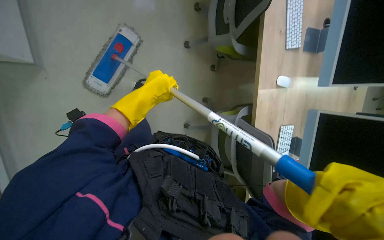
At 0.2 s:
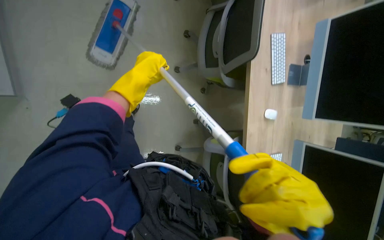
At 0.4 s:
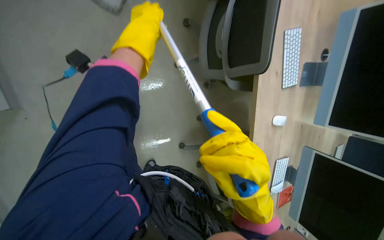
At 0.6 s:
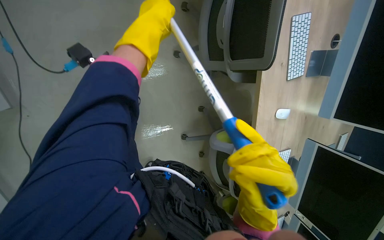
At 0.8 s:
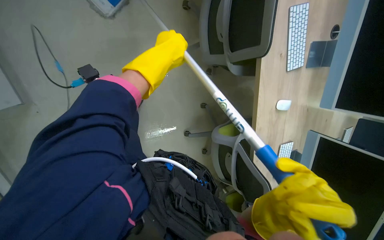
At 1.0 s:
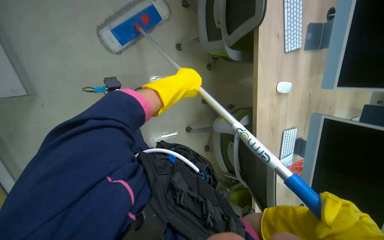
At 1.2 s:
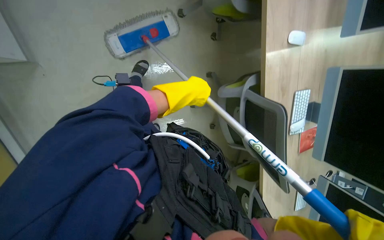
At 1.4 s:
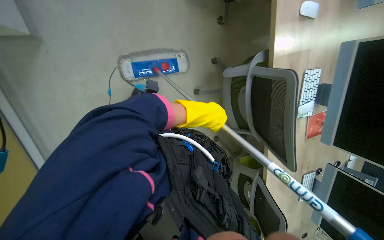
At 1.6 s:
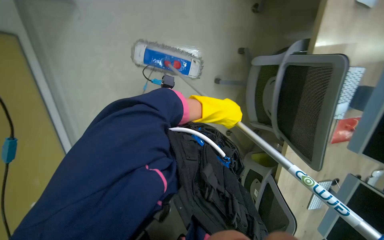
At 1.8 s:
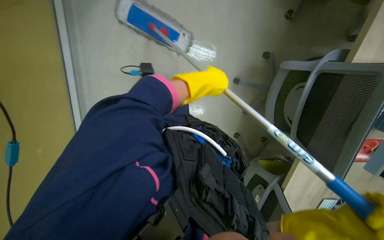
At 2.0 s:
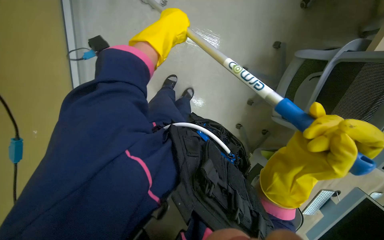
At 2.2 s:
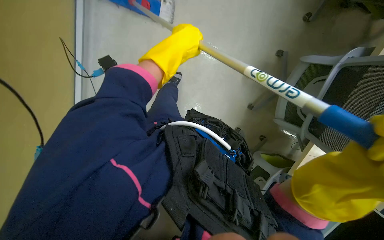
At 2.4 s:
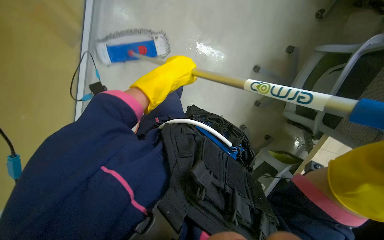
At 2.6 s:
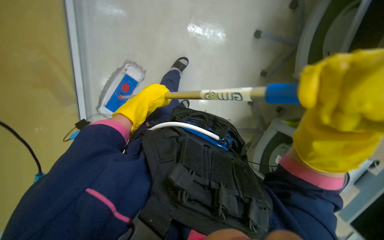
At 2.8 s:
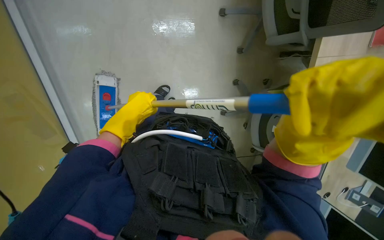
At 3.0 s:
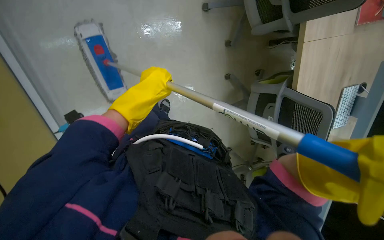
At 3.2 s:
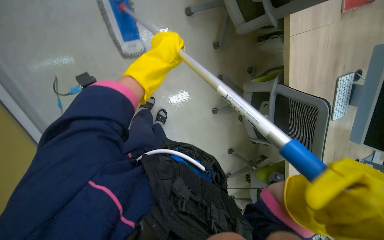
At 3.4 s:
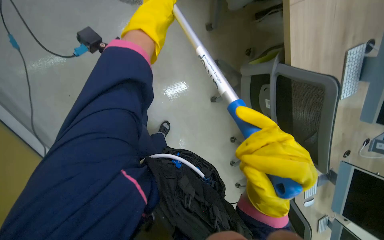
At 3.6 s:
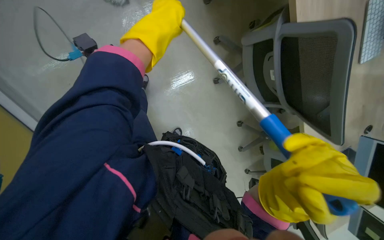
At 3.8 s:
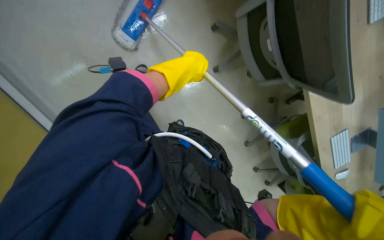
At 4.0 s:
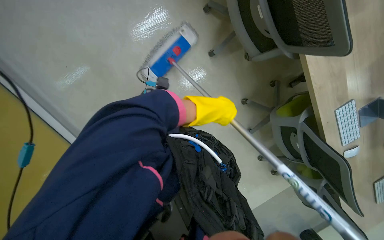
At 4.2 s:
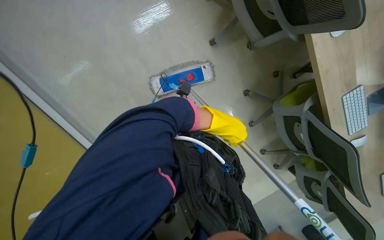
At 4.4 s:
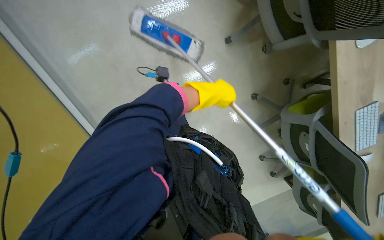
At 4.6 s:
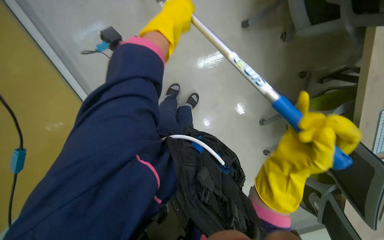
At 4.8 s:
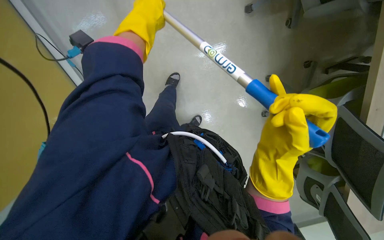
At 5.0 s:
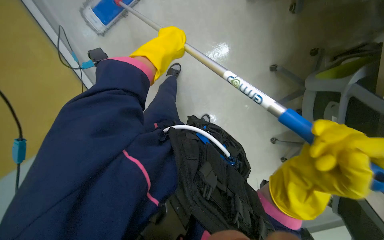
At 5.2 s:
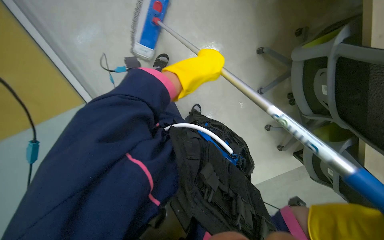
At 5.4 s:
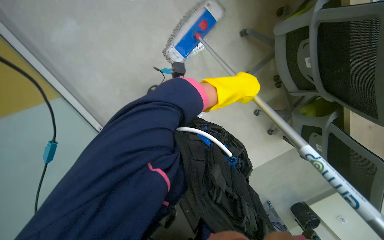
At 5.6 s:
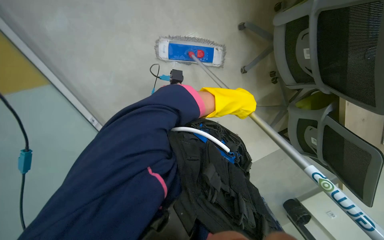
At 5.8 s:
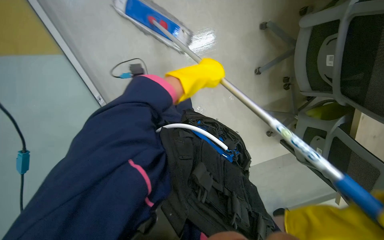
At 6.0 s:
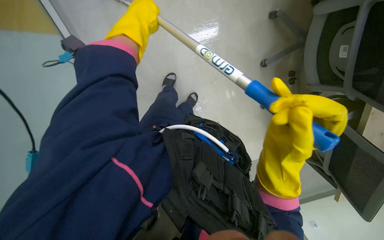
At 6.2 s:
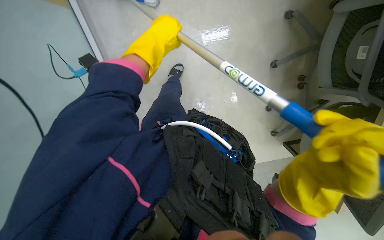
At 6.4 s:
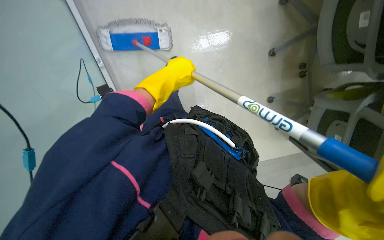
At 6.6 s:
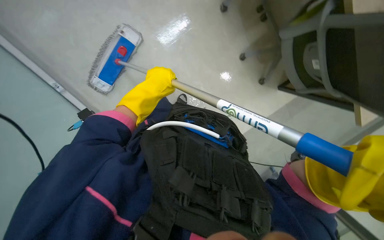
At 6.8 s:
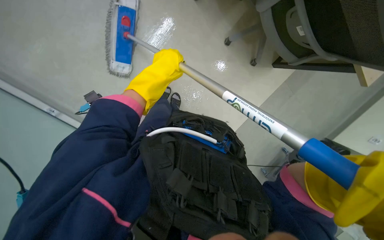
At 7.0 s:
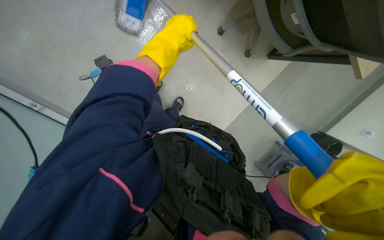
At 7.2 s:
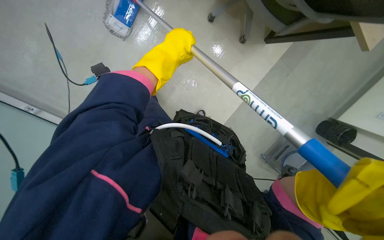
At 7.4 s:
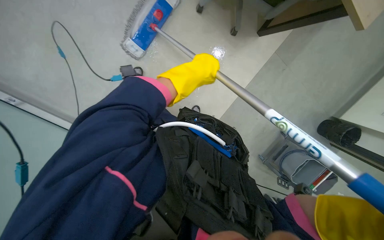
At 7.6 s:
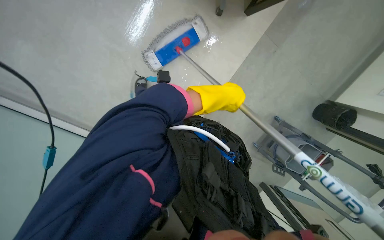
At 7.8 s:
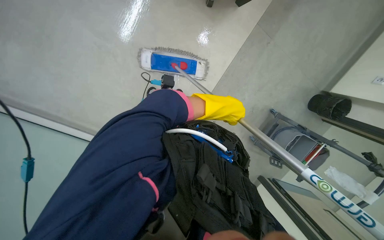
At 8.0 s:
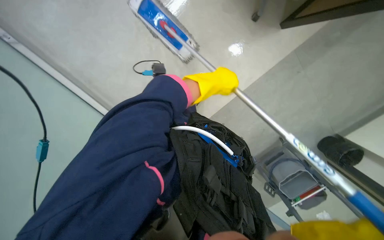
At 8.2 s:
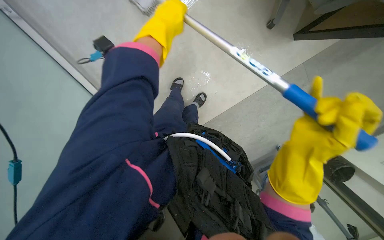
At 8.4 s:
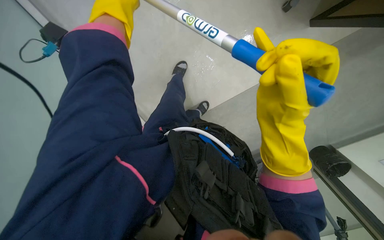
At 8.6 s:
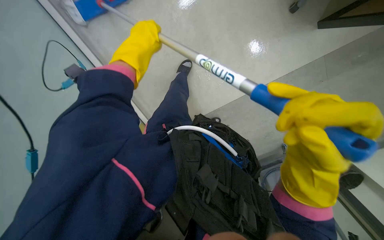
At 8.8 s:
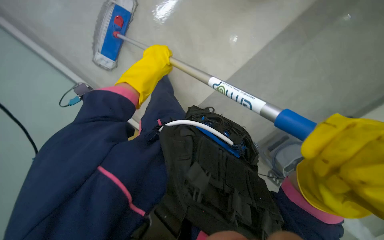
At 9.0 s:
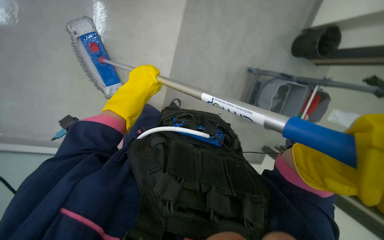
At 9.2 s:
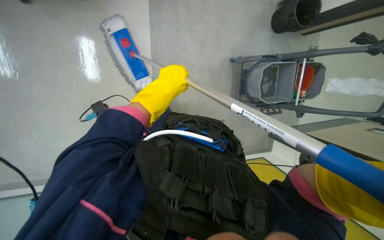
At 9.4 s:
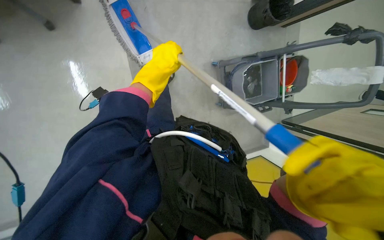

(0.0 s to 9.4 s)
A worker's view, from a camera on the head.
Job: mopping floor.
The whole recording: Mopping office floor and moving chairs. The worker mops the office floor, repeatedly moving chairs to clean the area underneath them.
0.0 s - 1.6 s: The view tilts about 15 degrees downward. The left hand is displaced to the right by roughly 15 cm.
4.8 s - 6.2 s: The view tilts some 15 degrees downward. The left hand travels to the right and back again, approximately 20 cm each way.
6.2 s - 7.8 s: The left hand is displaced to the right, down the picture and farther from the camera by some 50 cm.

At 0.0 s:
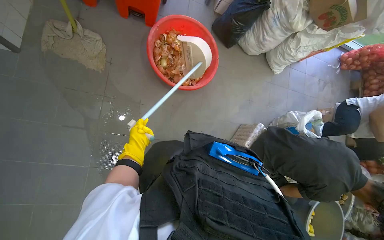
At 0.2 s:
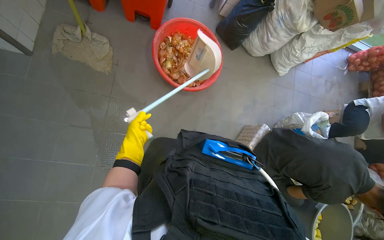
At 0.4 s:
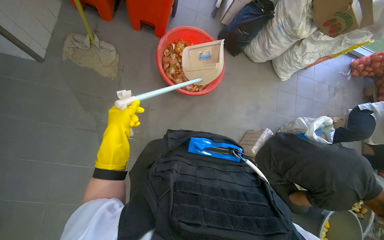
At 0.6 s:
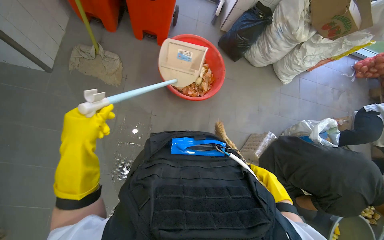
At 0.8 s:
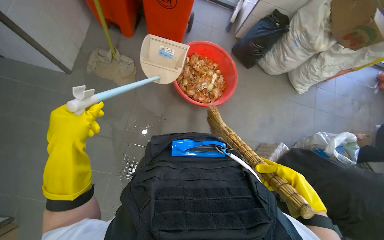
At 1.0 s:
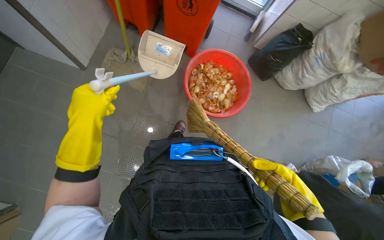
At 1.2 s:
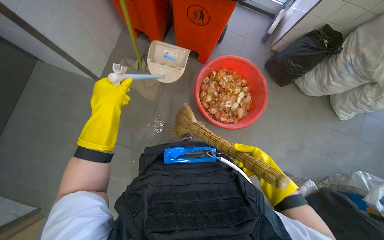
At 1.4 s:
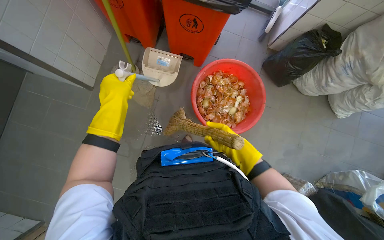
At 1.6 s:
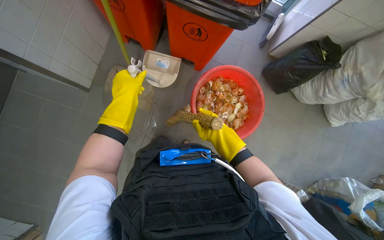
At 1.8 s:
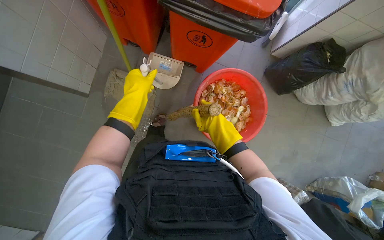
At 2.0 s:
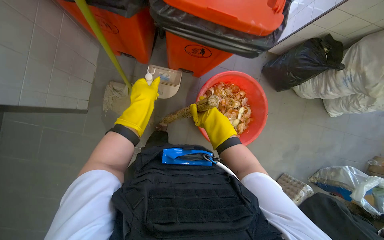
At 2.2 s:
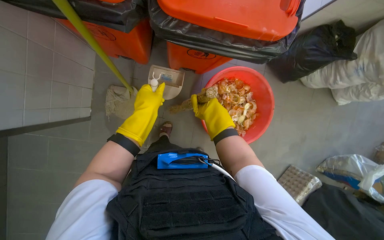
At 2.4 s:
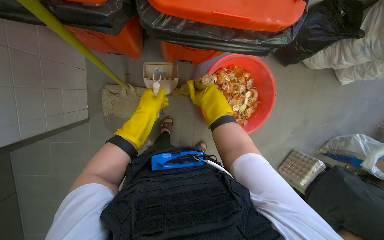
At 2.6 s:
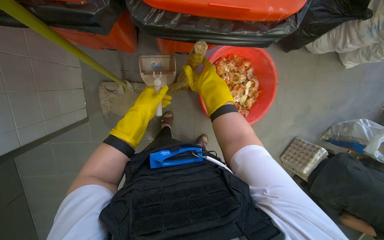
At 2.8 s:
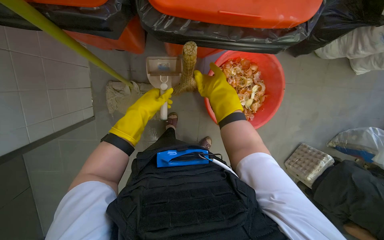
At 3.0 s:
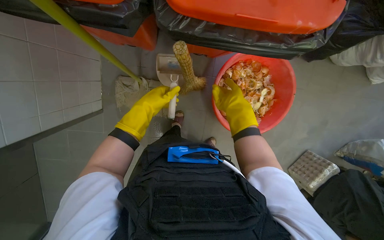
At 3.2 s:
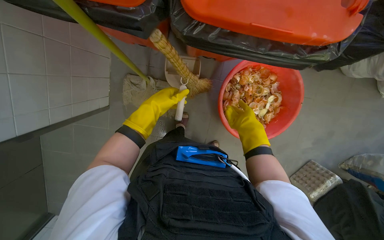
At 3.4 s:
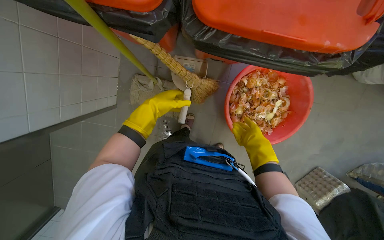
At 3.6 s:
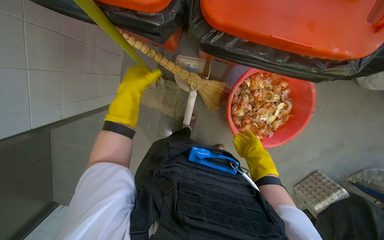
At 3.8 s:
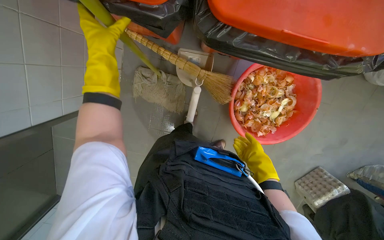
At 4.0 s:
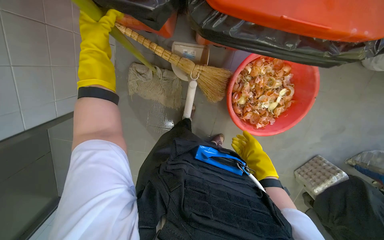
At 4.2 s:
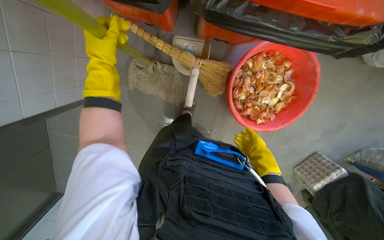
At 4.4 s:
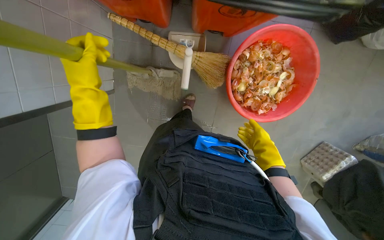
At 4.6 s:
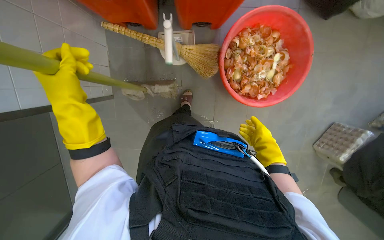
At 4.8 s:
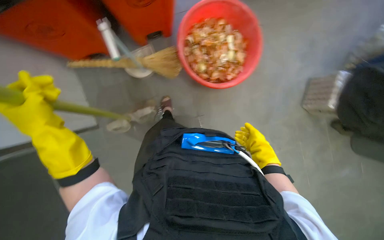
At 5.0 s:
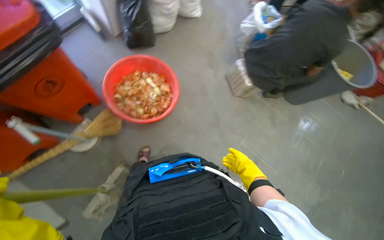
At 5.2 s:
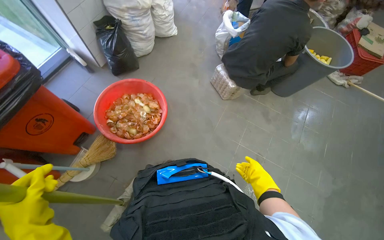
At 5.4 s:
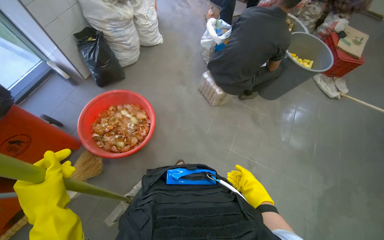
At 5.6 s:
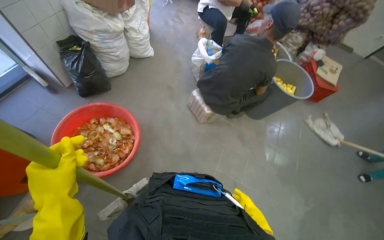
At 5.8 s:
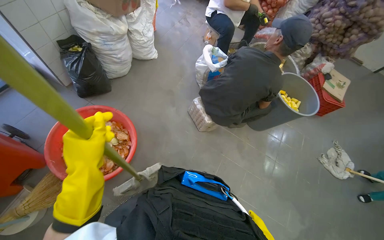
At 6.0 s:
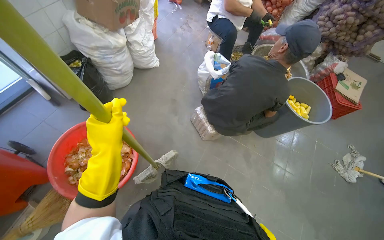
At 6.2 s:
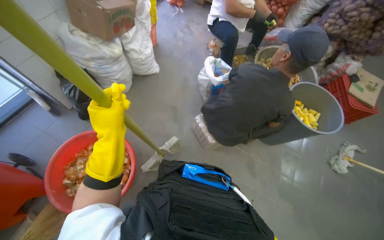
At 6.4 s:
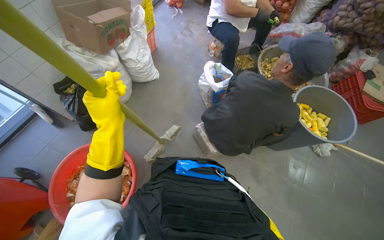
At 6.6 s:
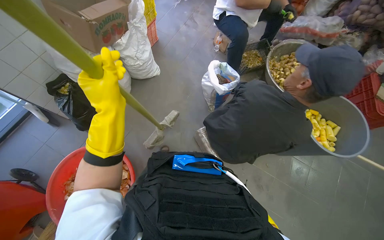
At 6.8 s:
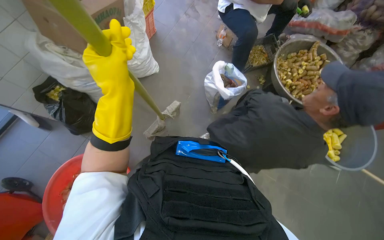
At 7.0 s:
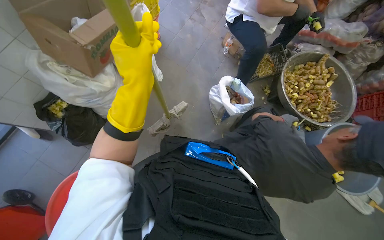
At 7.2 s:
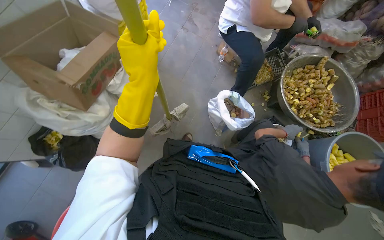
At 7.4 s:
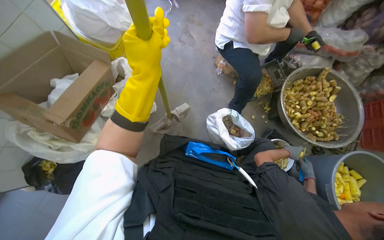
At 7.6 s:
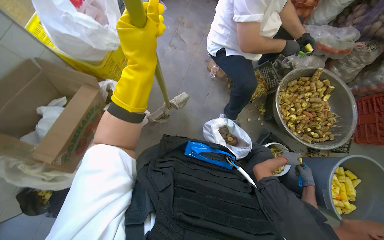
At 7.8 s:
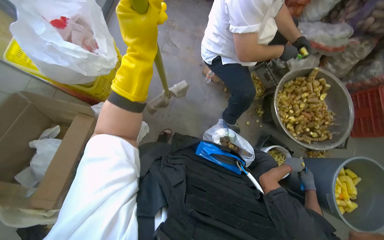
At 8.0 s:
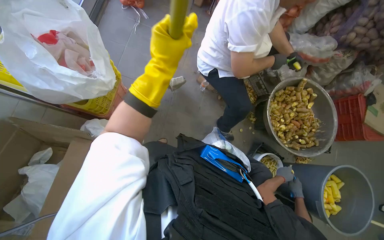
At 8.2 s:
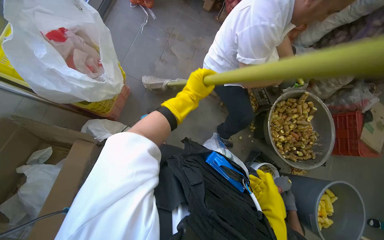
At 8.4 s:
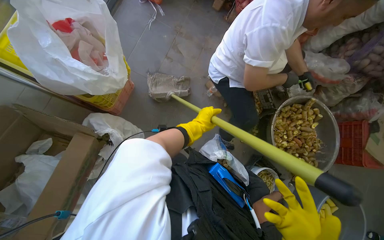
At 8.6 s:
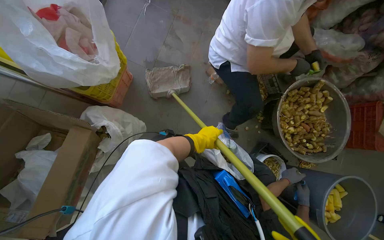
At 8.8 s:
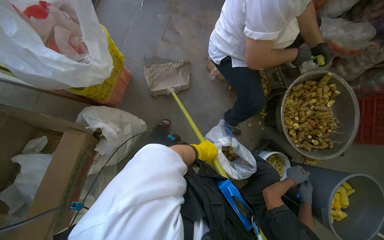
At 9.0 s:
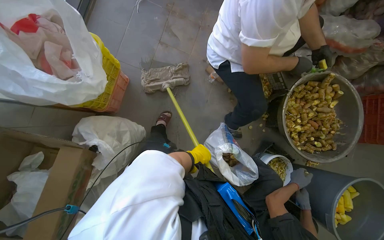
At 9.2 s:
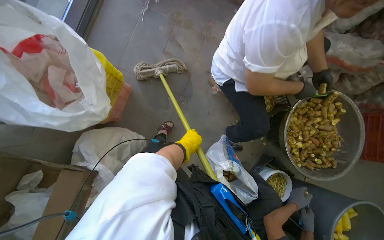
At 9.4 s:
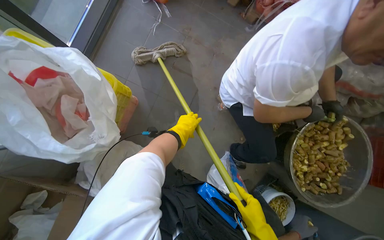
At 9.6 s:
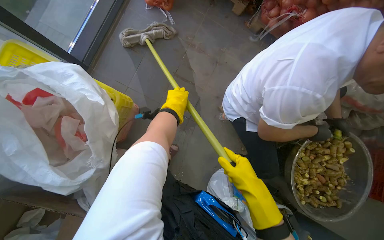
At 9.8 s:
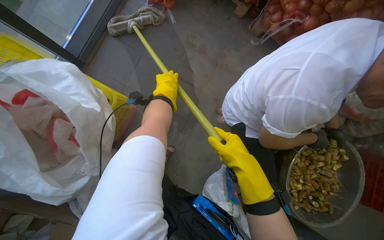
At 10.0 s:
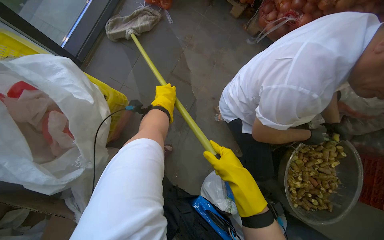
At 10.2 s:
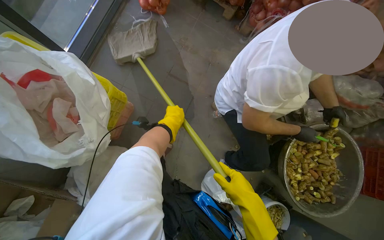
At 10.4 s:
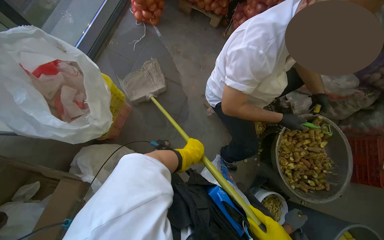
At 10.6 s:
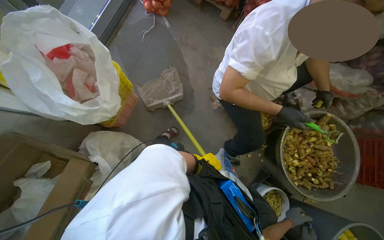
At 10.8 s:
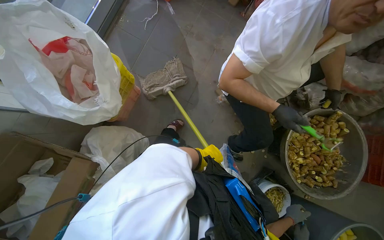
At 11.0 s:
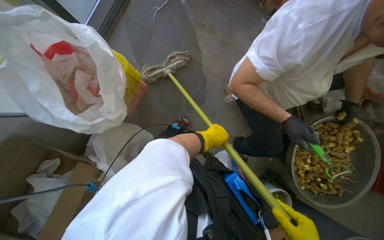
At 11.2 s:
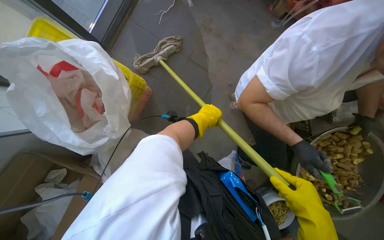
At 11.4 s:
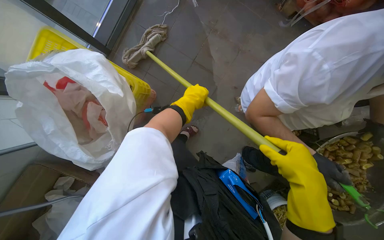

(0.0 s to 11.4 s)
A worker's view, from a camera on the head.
Job: mopping floor.
The whole recording: Mopping kitchen floor. The worker mops the kitchen floor to clean up remaining debris and wet spots.
0.0 s - 1.4 s: The camera sweeps to the left, by roughly 15 degrees. The left hand shifts approximately 50 cm up the picture and nearer to the camera.
1.4 s - 2.8 s: The head travels approximately 50 cm. The view tips downward by roughly 20 degrees.
2.8 s - 4.2 s: The right hand travels down the picture, farther from the camera and to the right by roughly 30 cm; the left hand goes about 10 cm nearer to the camera.
4.2 s - 5.6 s: The camera is carried approximately 90 cm. The view tips upward by some 40 degrees. The scene turns approximately 70 degrees counterclockwise in the picture.
5.6 s - 7.2 s: The camera travels about 1 m. The wearer looks some 15 degrees further downward.
7.2 s - 8.6 s: The head travels roughly 60 cm.
8.6 s - 10.0 s: The head travels roughly 40 cm.
10.0 s - 11.4 s: The left hand moves nearer to the camera, approximately 10 cm, and goes down the picture and returns, approximately 50 cm each way.
